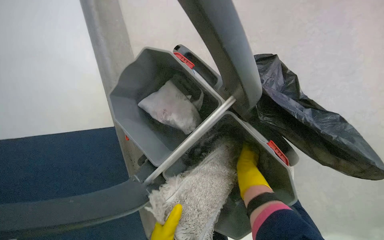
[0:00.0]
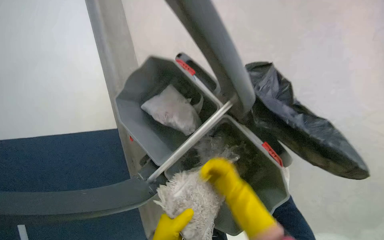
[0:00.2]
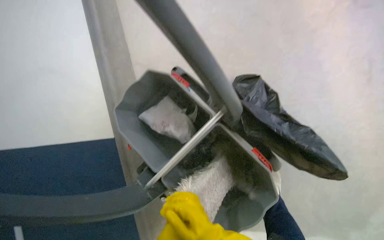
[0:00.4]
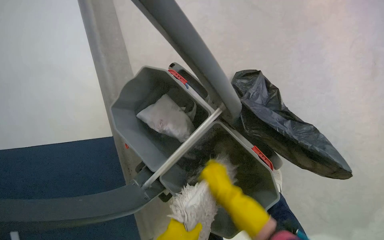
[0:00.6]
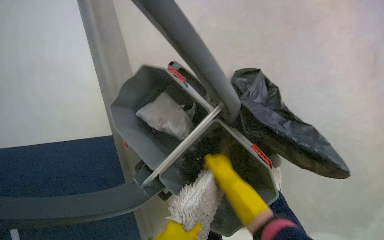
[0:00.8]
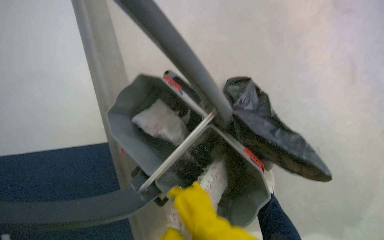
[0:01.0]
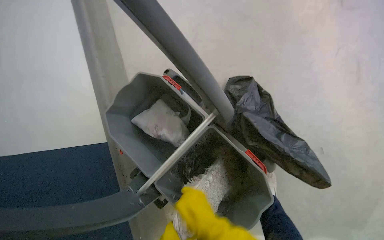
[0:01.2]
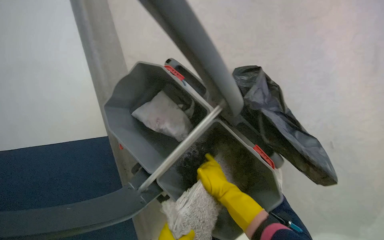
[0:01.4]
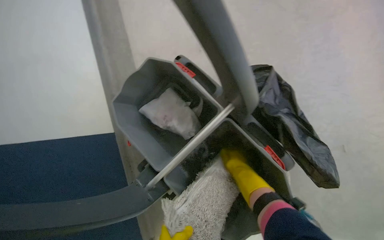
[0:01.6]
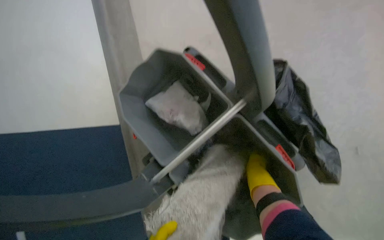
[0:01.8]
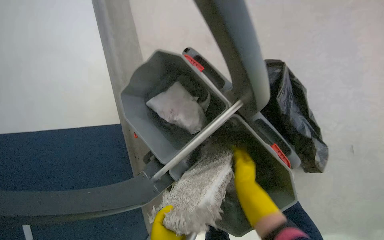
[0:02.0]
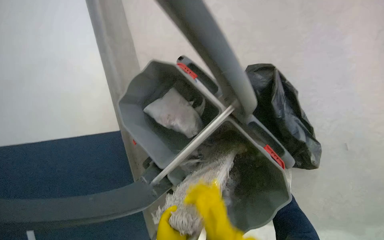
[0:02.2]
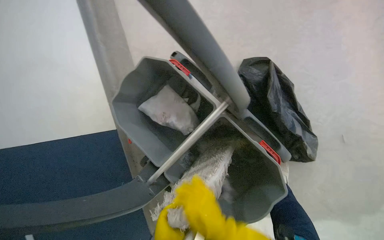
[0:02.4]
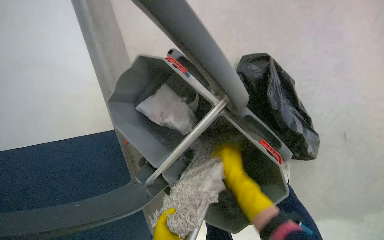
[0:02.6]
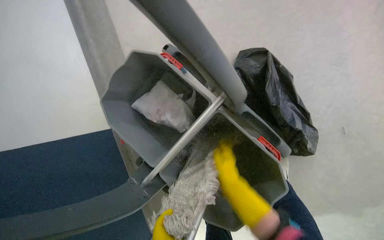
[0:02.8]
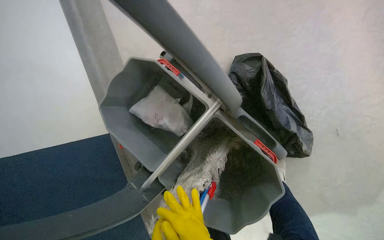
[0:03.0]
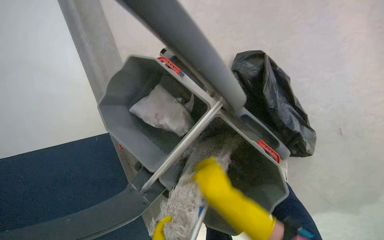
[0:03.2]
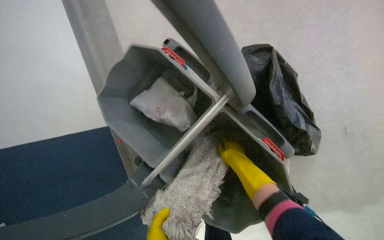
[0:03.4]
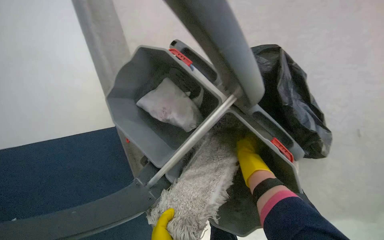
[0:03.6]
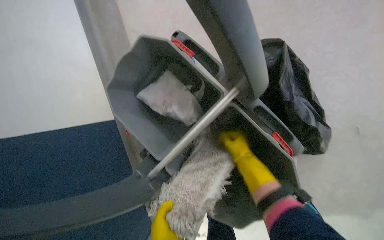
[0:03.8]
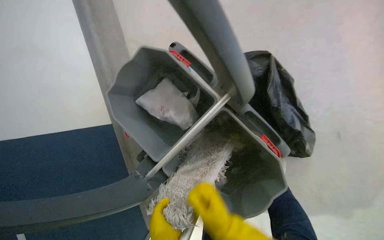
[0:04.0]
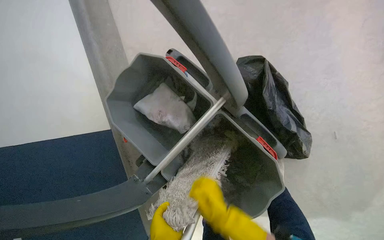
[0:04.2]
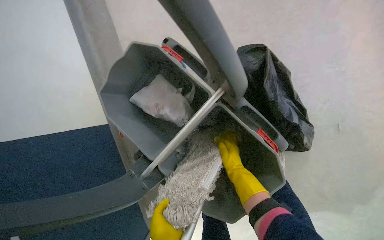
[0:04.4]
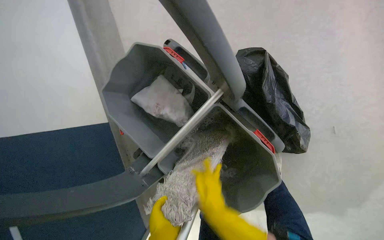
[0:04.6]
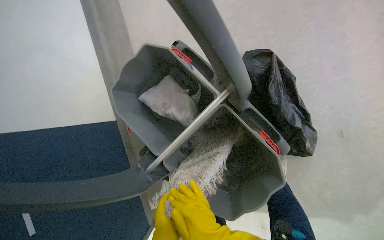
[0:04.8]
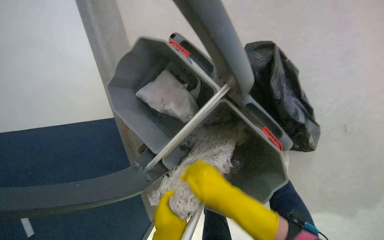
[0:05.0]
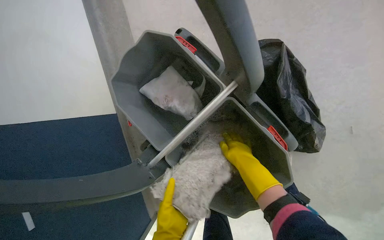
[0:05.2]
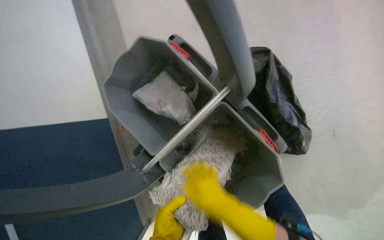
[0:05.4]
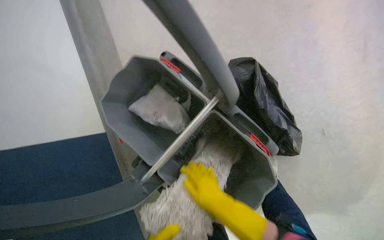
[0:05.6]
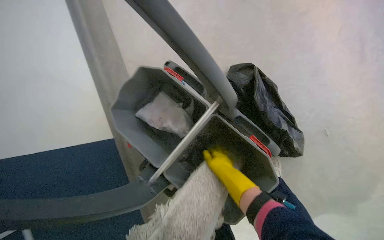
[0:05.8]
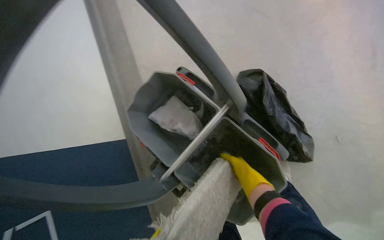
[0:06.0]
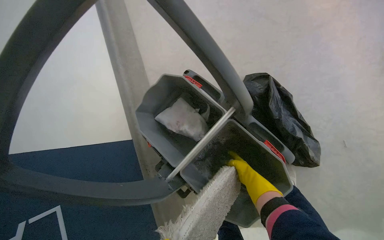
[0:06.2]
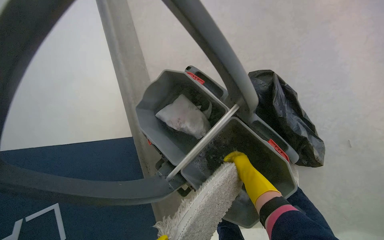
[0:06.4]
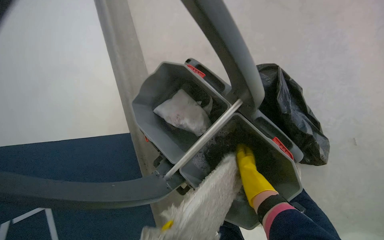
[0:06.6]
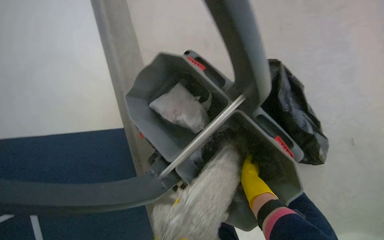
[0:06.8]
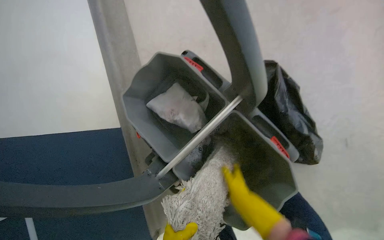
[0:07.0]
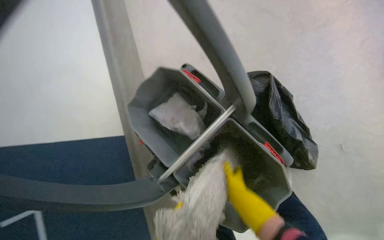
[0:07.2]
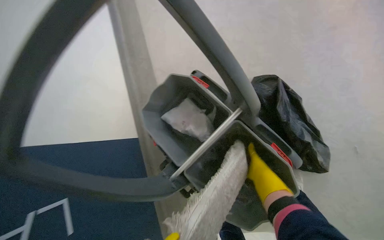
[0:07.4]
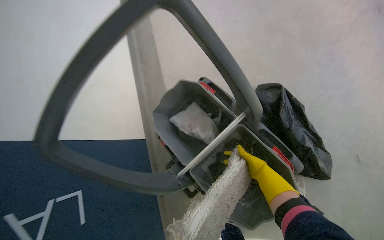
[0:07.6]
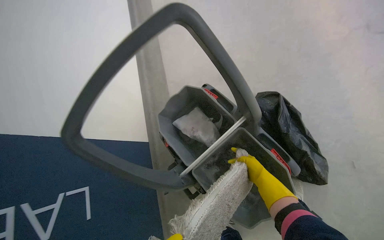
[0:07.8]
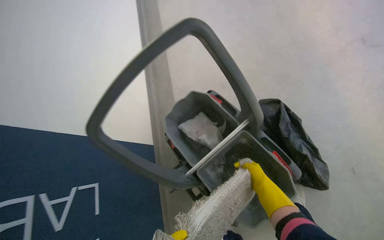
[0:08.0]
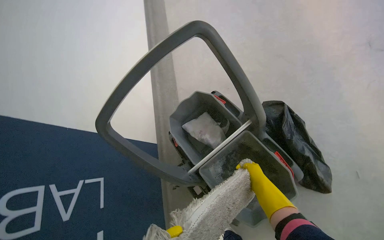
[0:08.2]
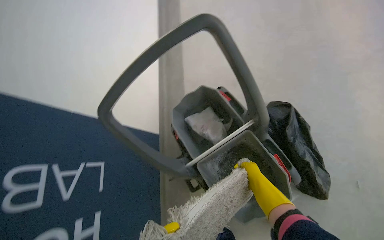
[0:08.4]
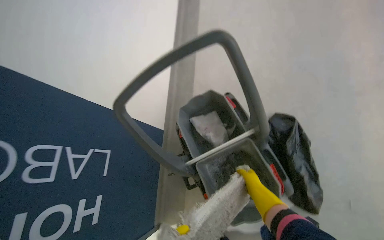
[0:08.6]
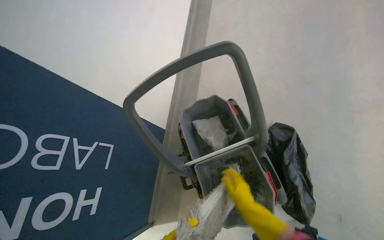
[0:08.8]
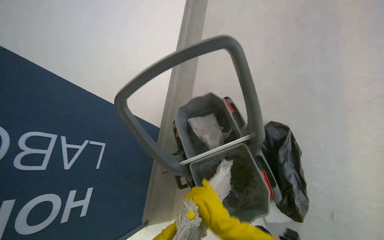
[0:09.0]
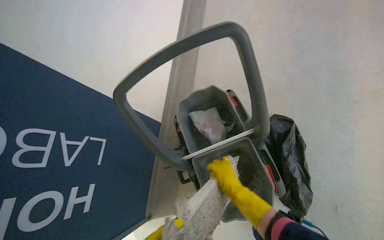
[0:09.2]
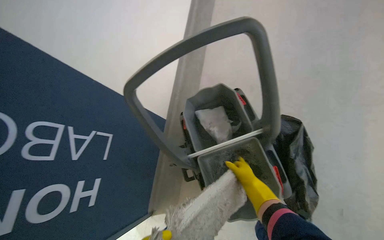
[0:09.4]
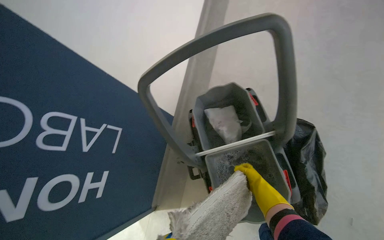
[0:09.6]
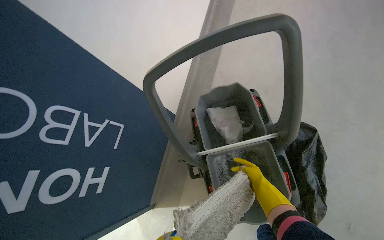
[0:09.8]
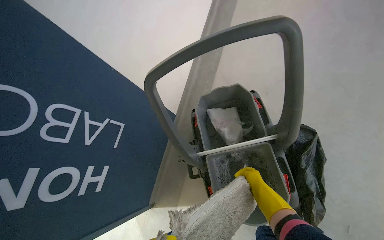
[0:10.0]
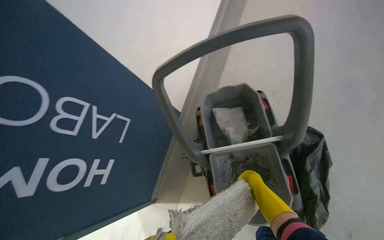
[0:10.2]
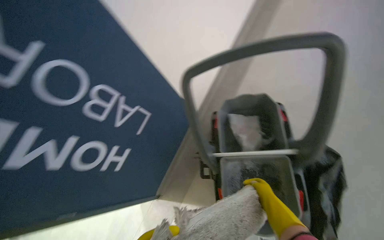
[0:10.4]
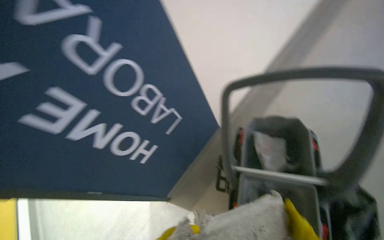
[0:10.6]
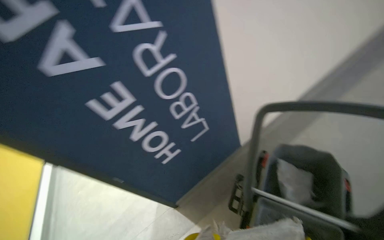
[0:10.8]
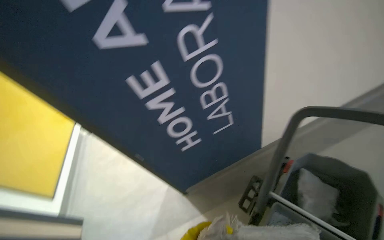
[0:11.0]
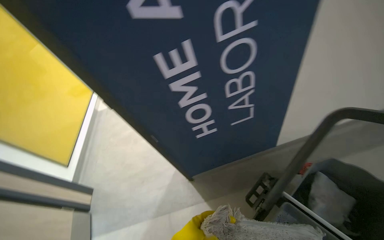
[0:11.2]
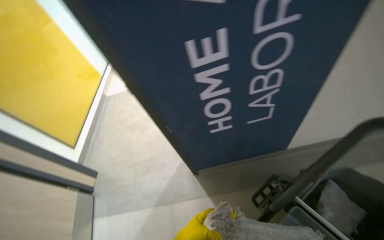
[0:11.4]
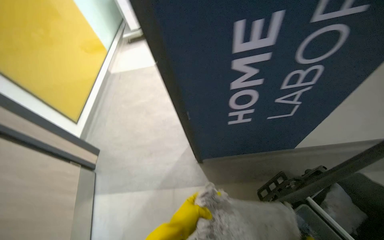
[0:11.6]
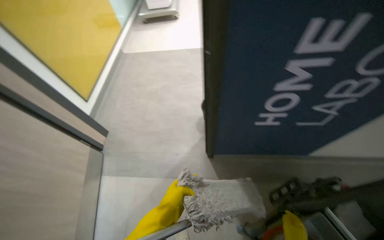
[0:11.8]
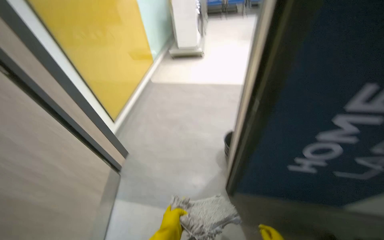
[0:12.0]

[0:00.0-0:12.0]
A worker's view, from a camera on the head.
Job: mopping floor.
The whole recording: Mopping room floor. The worker prepares the mop and then mops the floor of the room.
0:01.6 to 0:03.0: The right hand goes nearer and farther, about 20 cm each way, reversing 3 times.
0:03.0 to 0:04.4: The right hand moves nearer and farther over roughly 25 cm, changing direction 2 times.
0:04.4 to 0:06.0: The right hand reaches about 20 cm nearer to the camera, then returns.
0:06.0 to 0:07.6: The right hand swings nearer and farther, some 15 cm each way, with 2 reversals.
0:07.6 to 0:09.0: The right hand heads nearer to the camera and to the left, covering approximately 30 cm.
0:09.0 to 0:10.4: The right hand shifts roughly 10 cm up the picture.
0:10.4 to 0:12.0: The camera is carried roughly 70 cm. The wearer looks about 70 degrees further to the left.

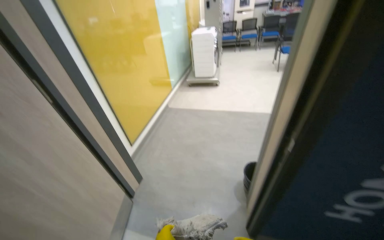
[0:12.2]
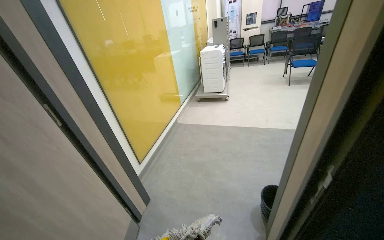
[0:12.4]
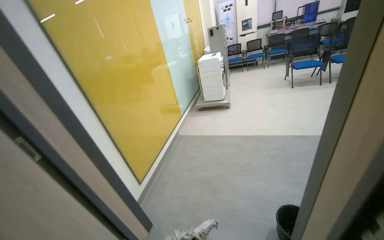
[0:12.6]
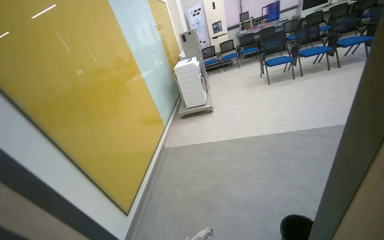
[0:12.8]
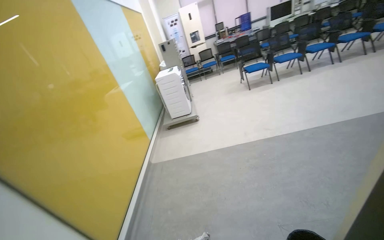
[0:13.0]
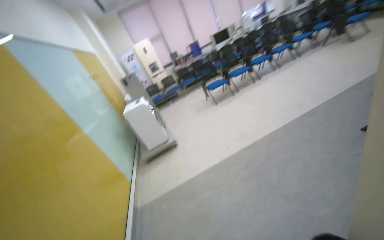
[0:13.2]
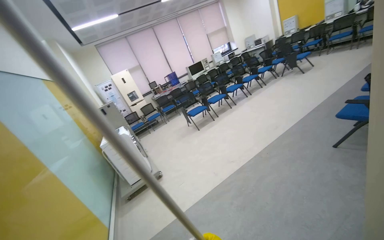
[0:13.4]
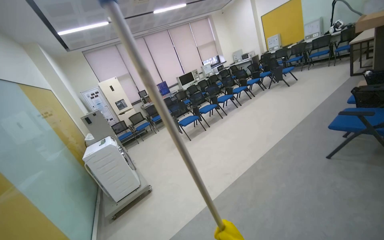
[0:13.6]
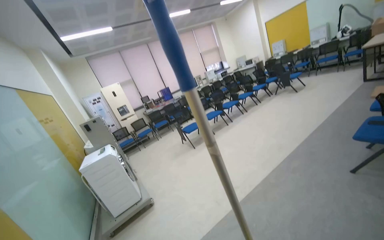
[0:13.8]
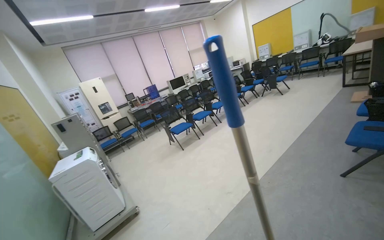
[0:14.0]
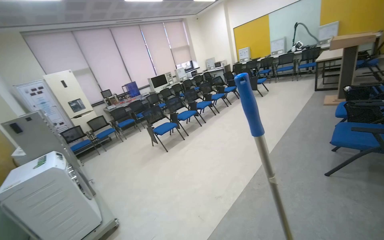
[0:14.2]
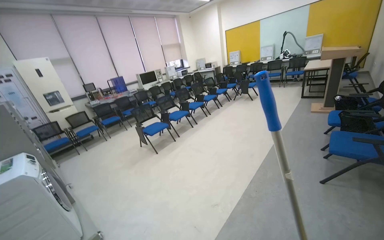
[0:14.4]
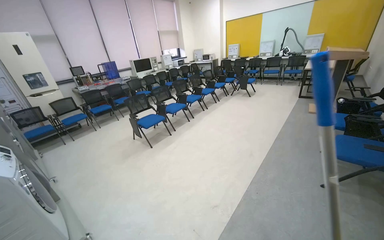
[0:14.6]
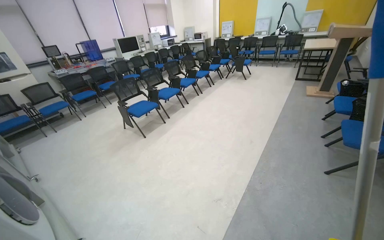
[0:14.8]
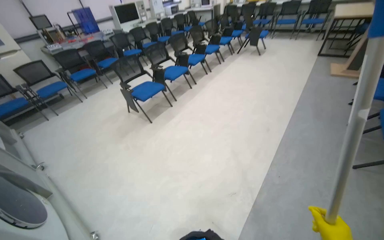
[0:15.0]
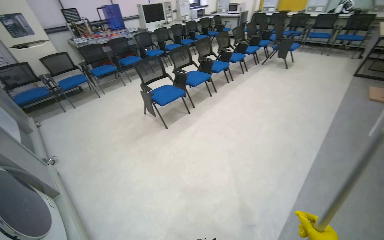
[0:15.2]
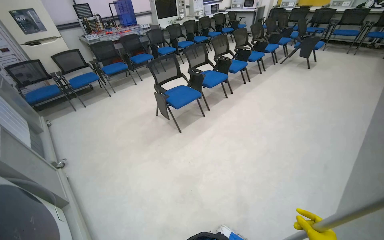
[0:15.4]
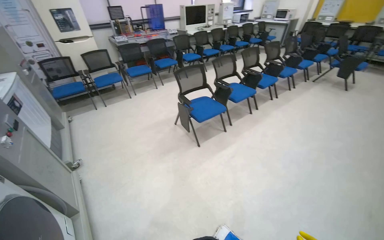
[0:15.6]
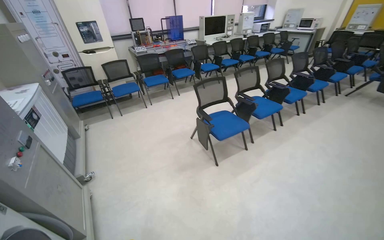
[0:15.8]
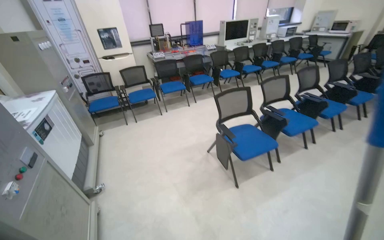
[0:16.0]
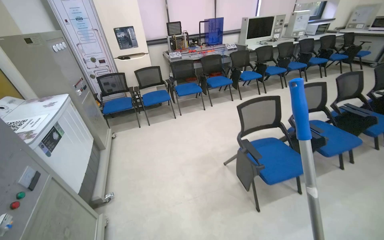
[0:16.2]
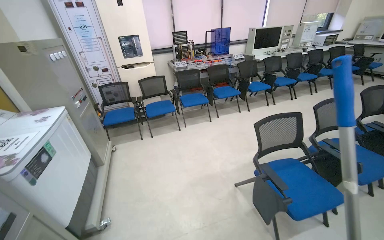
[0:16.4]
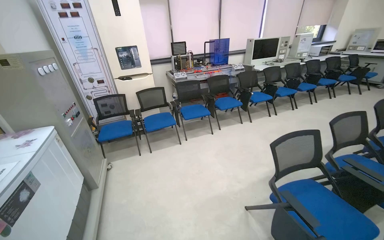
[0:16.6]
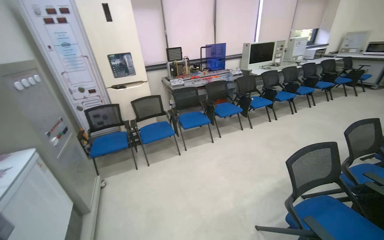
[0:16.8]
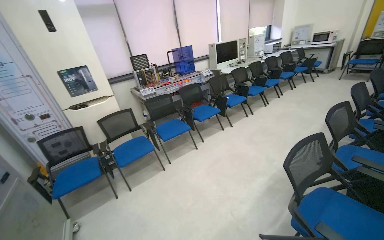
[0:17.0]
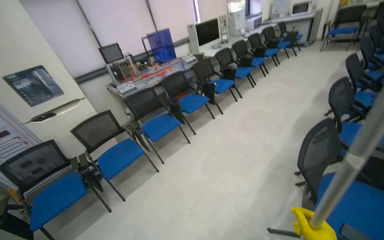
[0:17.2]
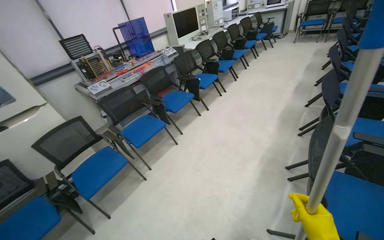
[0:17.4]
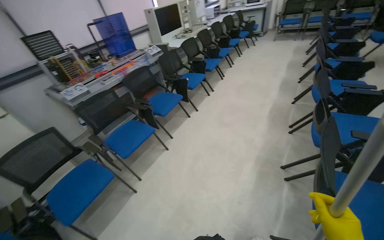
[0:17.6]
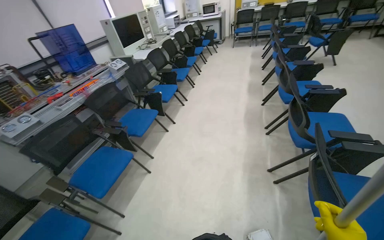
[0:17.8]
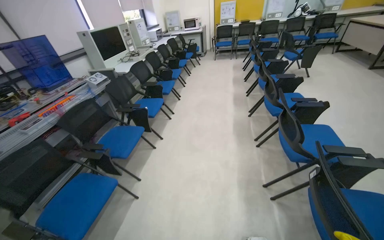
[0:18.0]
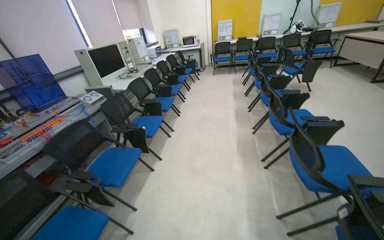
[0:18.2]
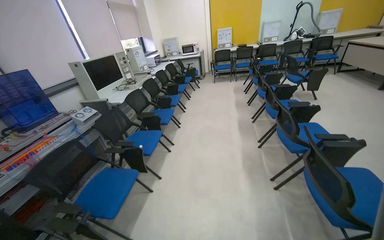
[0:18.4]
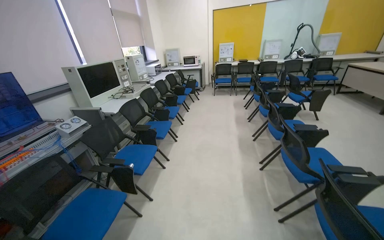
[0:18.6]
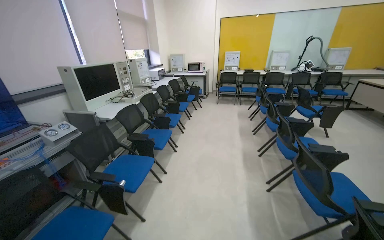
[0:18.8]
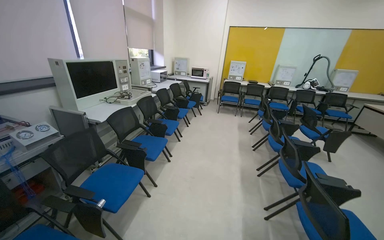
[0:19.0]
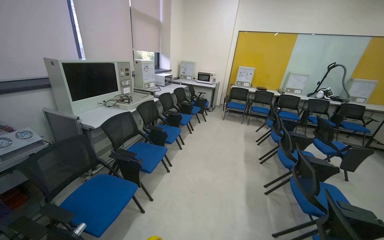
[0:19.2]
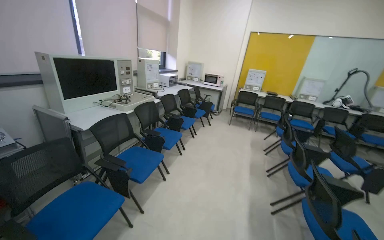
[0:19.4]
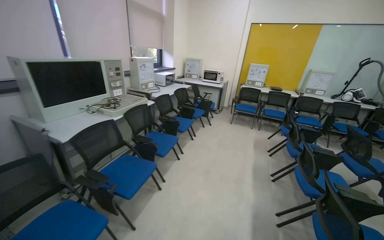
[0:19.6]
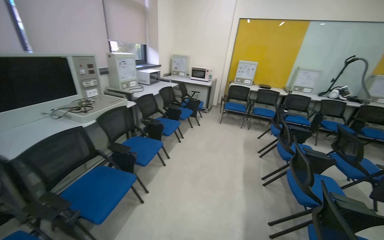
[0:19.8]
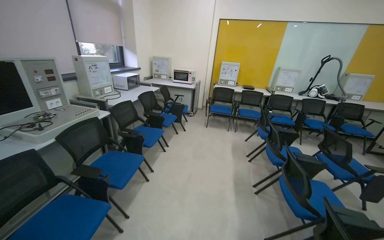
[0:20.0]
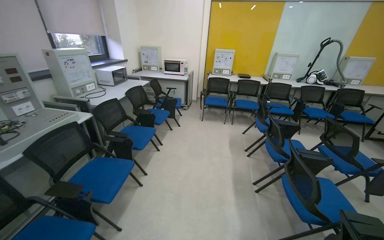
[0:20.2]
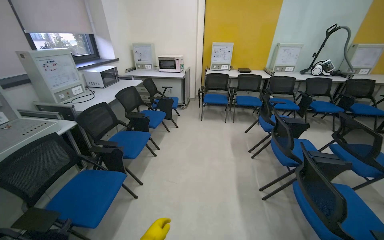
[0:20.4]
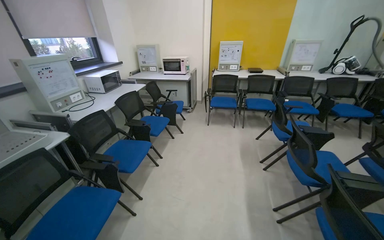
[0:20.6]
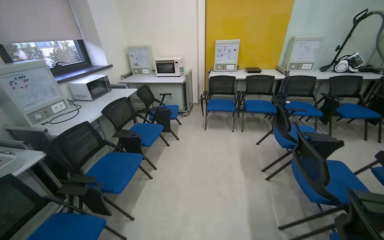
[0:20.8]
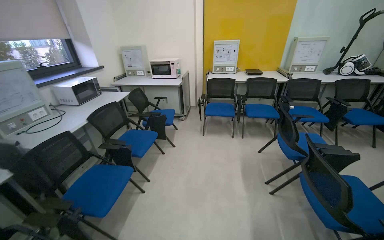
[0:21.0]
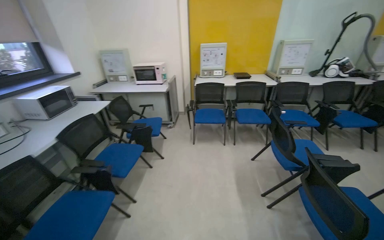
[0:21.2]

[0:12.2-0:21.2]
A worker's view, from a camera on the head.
Job: mopping floor.
The whole recording: Mopping room floor. The worker prepares the mop and then mops the floor of the room.
0:13.8 to 0:15.2: The camera travels about 1.5 m. The view swings some 25 degrees to the right. The view tips downward by about 20 degrees.
0:15.2 to 0:16.6: The camera travels approximately 1.5 m. The head rotates approximately 25 degrees to the left.
0:16.6 to 0:18.2: The head travels about 1.5 m. The wearer's head swings approximately 60 degrees to the right.
0:18.2 to 0:19.8: The head travels some 1.5 m.
0:19.8 to 0:21.2: The head travels about 1.5 m.
